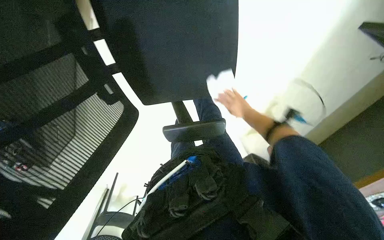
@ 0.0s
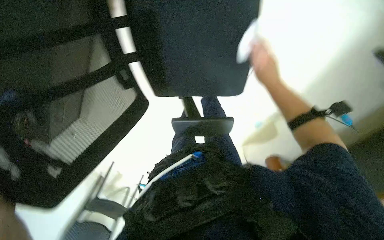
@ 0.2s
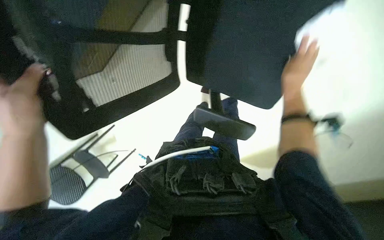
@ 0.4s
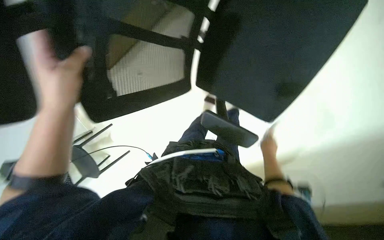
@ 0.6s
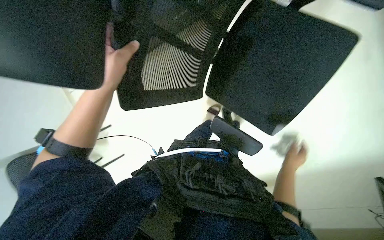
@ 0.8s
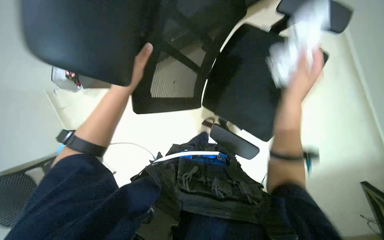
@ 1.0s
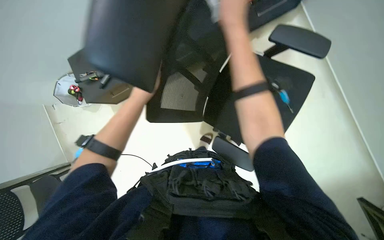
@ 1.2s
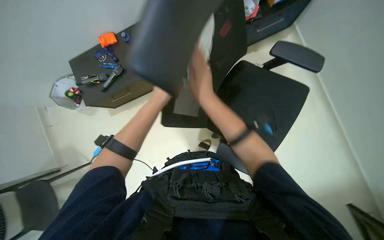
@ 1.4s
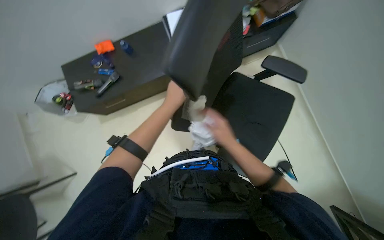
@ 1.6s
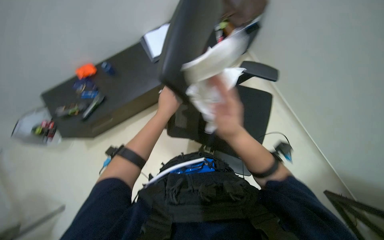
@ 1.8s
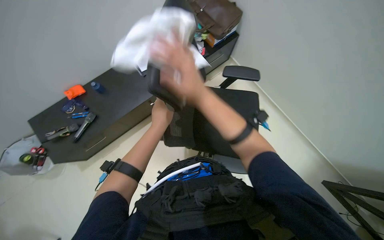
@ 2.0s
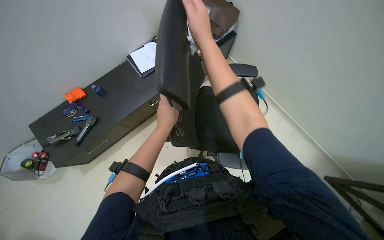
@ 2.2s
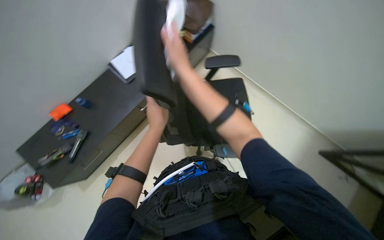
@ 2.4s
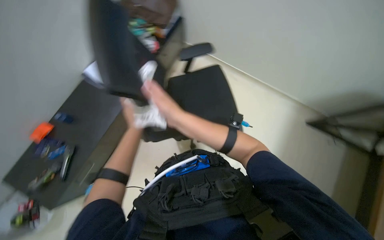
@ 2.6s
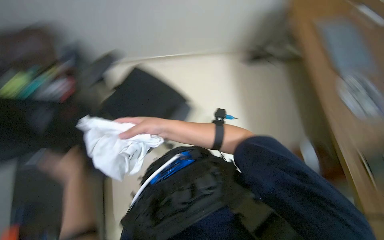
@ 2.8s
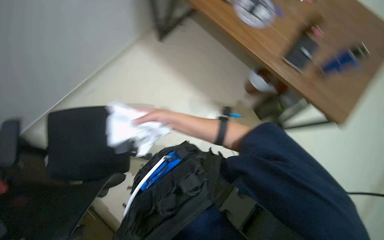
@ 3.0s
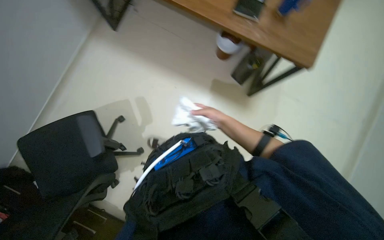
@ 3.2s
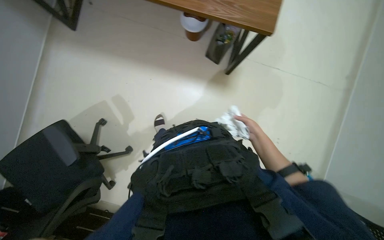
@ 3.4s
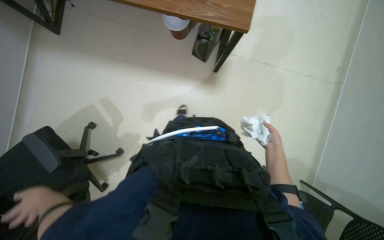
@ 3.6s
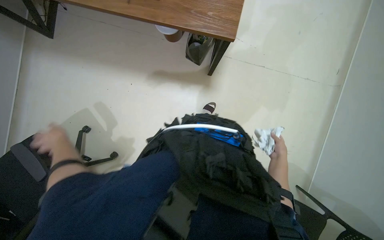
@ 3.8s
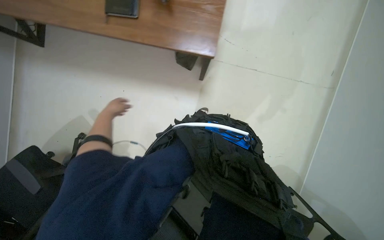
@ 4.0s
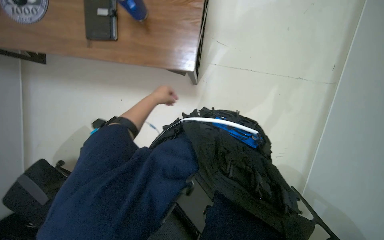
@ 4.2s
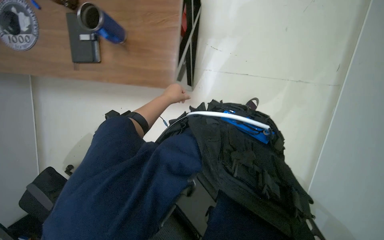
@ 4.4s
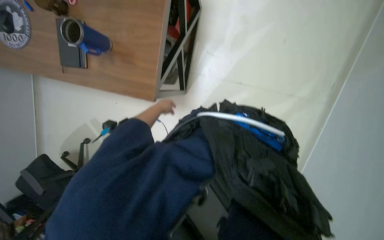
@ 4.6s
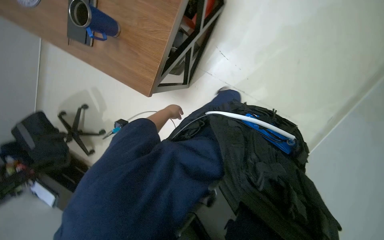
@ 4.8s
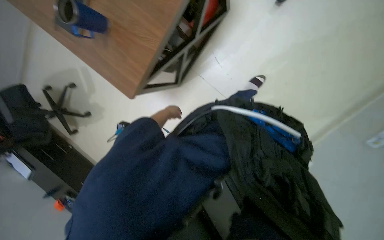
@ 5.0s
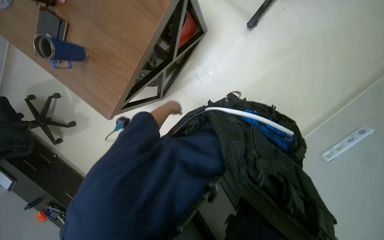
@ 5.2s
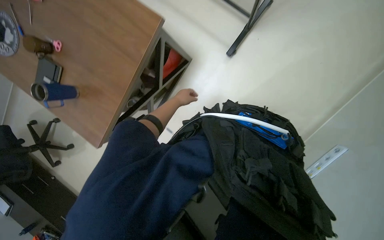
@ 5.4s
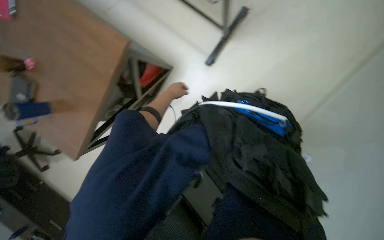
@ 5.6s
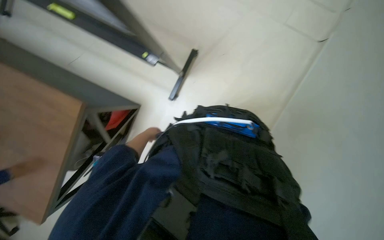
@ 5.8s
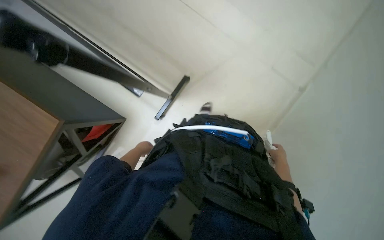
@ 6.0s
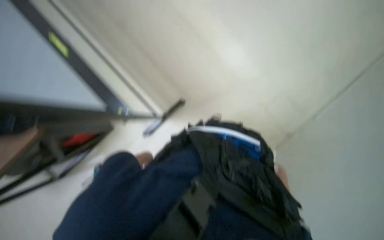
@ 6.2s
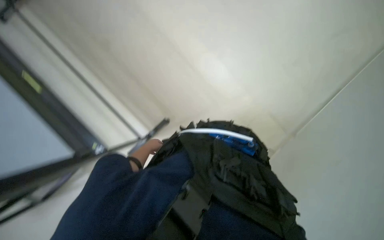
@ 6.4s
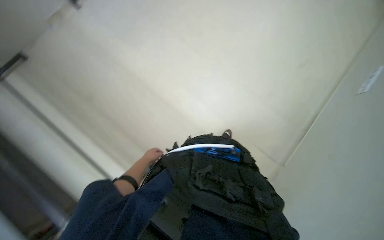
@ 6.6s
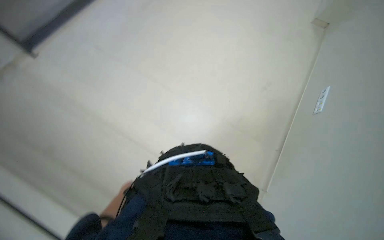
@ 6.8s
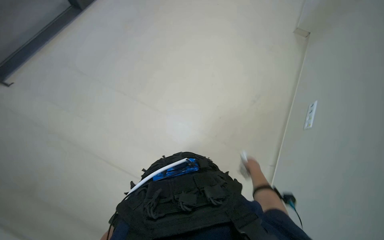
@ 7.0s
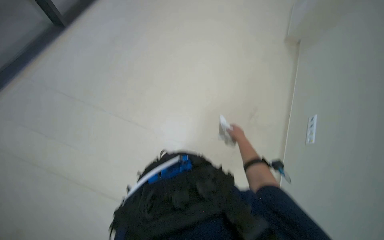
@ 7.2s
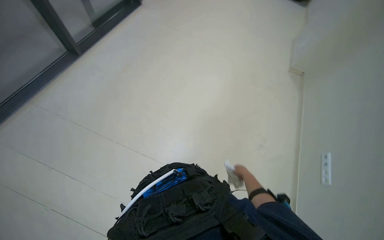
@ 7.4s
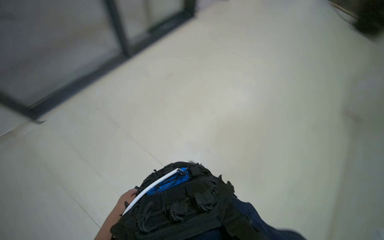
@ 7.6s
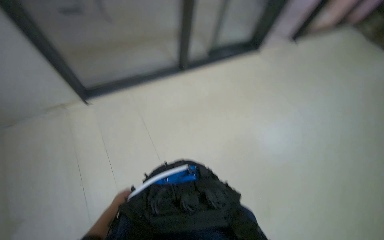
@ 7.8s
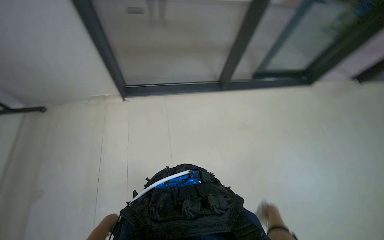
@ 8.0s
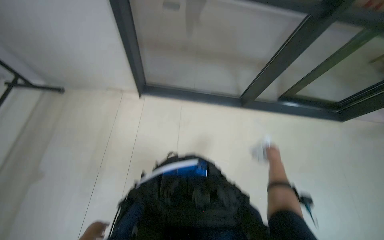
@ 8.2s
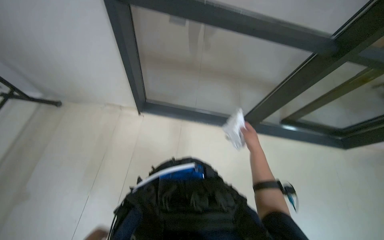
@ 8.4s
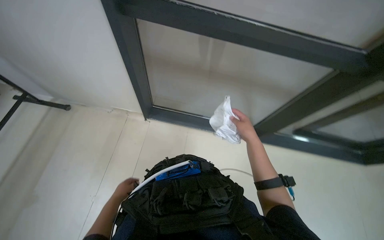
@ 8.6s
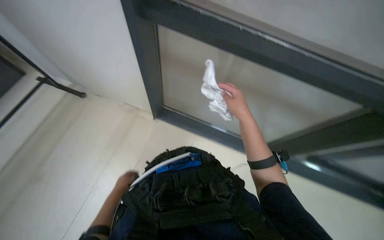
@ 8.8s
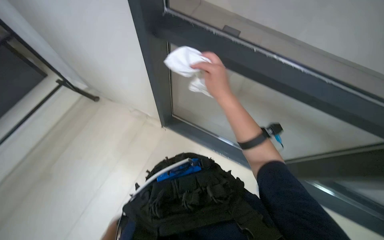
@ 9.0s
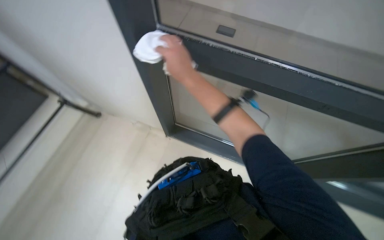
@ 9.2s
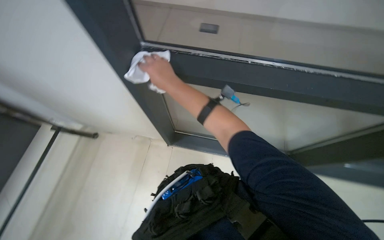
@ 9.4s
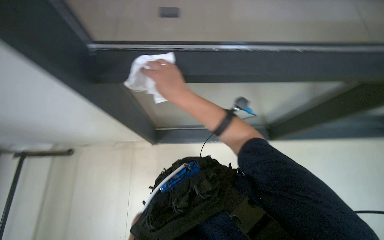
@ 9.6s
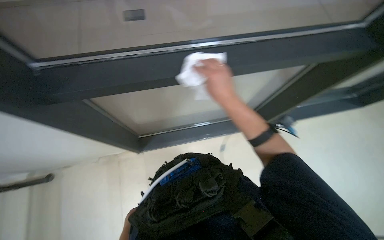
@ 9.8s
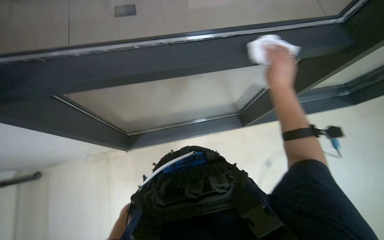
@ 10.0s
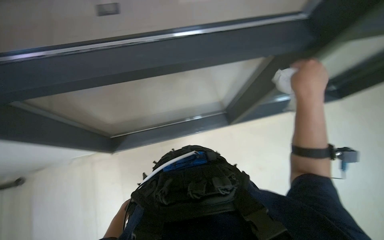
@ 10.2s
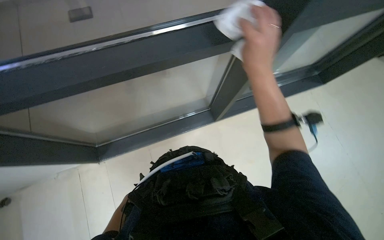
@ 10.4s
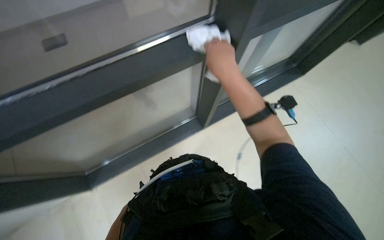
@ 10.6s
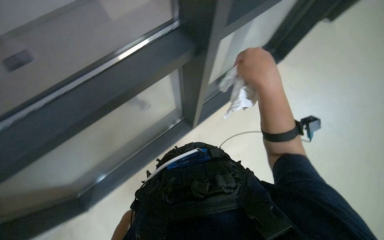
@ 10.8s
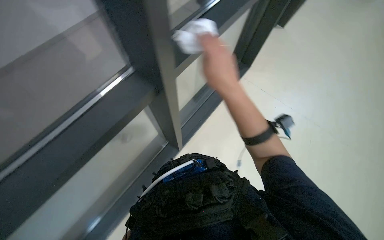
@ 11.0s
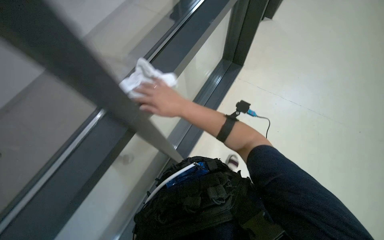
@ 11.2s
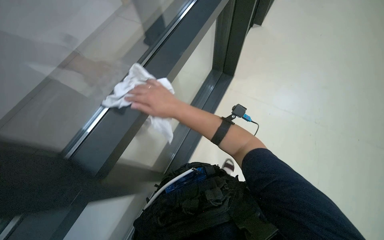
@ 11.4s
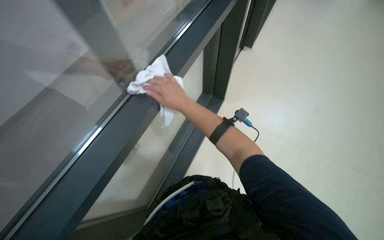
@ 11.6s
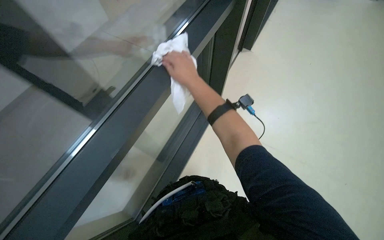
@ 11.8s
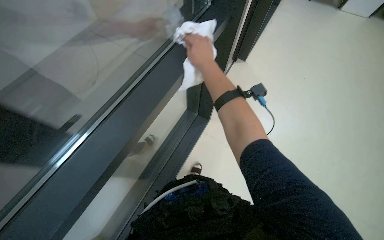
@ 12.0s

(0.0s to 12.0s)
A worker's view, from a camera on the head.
Job: wiping surfaces.
The whole recording: Wiping desk surfaces. The worker wipes various desk surfaces with a white cloth.
0.0s - 1.6s: The wearer looks roughly 20 degrees further upward. The scene turns roughly 30 degrees clockwise in the picture.
1.6s - 3.0s: The head rotates about 65 degrees to the right.
3.0s - 4.4s: The camera is carried about 80 cm. The view tilts about 15 degrees downward.
4.4s - 6.0s: The wearer moves about 70 cm. The camera sweeps to the right, by about 15 degrees. The view tilts some 15 degrees upward.
6.0s - 7.6s: The view tilts approximately 30 degrees upward.
9.0s - 10.4s: The head rotates about 20 degrees to the right. The right hand moves left and right over about 30 cm, changing direction 2 times.
10.4s - 12.0s: The right hand goes roughly 15 cm to the left.

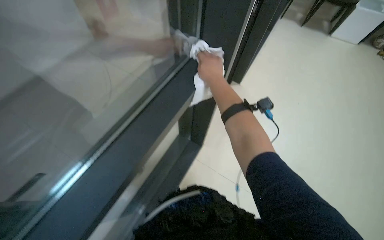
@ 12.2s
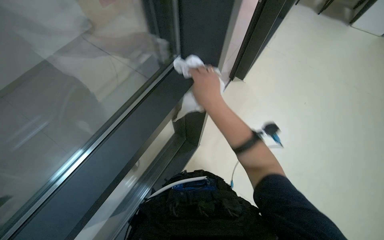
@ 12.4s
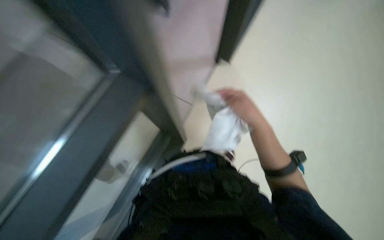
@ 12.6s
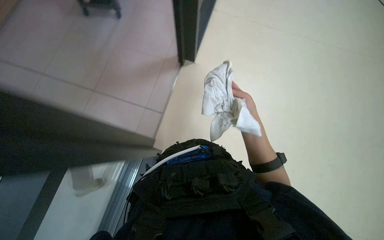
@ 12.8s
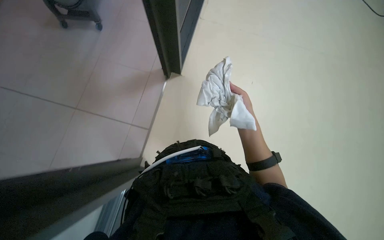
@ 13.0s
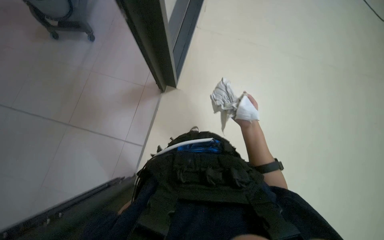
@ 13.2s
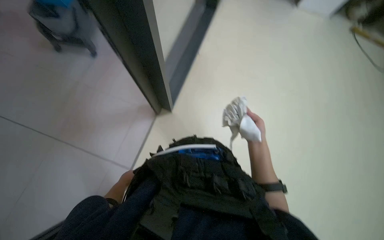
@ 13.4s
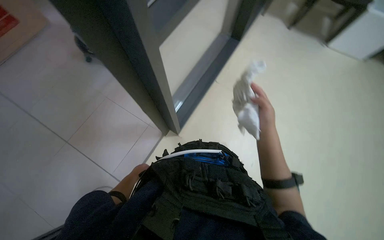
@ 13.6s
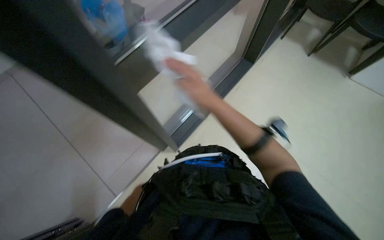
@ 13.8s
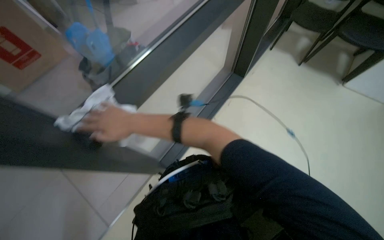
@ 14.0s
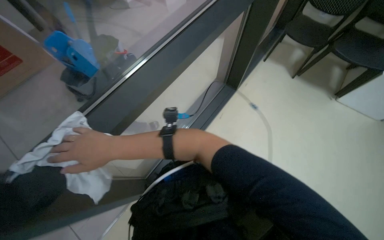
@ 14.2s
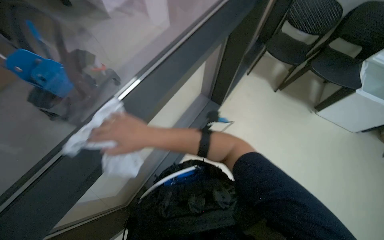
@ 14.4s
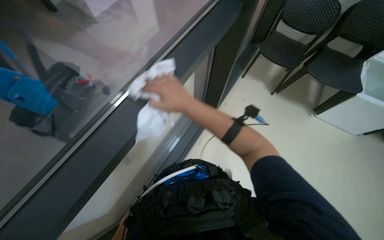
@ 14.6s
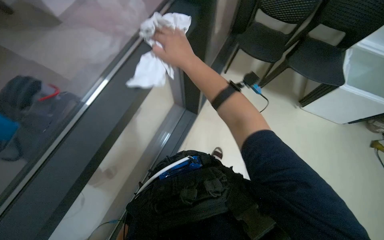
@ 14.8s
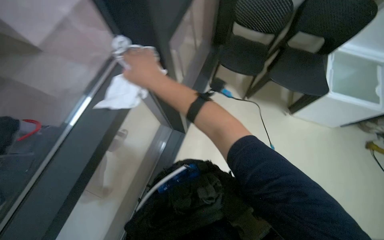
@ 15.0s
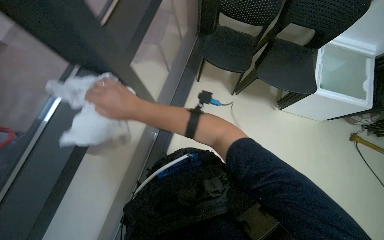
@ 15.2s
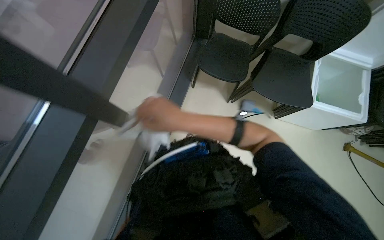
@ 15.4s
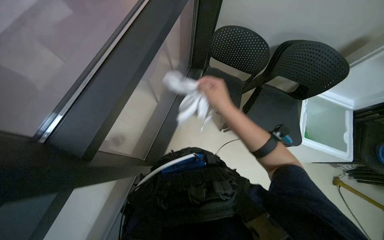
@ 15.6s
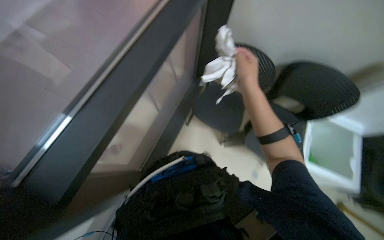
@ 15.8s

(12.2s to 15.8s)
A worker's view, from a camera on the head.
Job: wiping surfaces.
The whole recording: Wiping desk surfaces. The worker wipes various desk surfaces with a white cloth.
12.2s - 14.0s: The camera is carried approximately 70 cm.
14.0s - 15.8s: The wearer moves about 50 cm. The view tilts about 15 degrees upward.

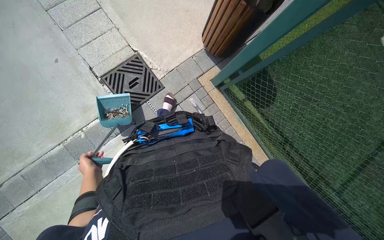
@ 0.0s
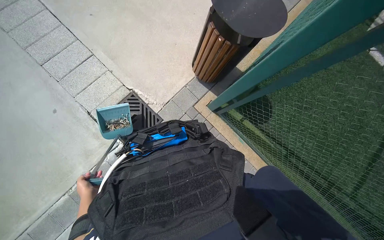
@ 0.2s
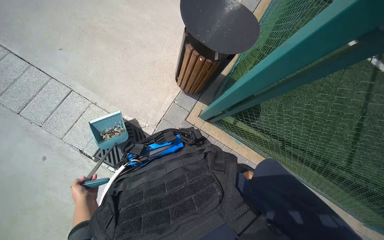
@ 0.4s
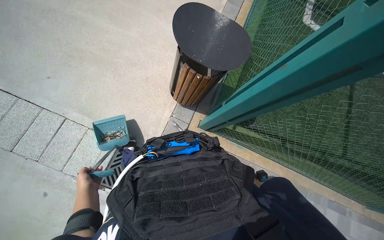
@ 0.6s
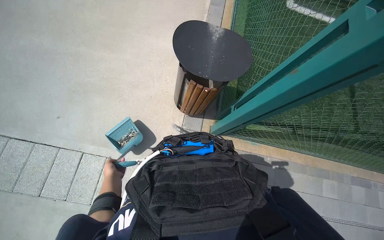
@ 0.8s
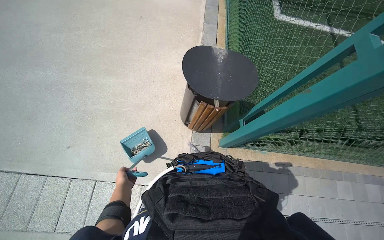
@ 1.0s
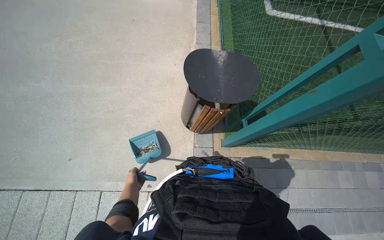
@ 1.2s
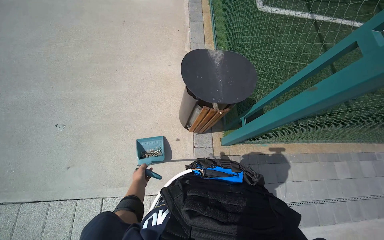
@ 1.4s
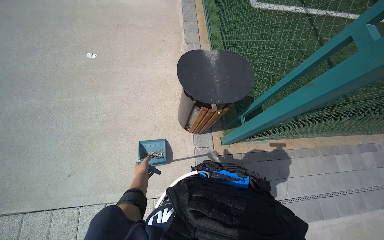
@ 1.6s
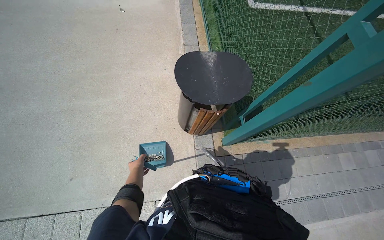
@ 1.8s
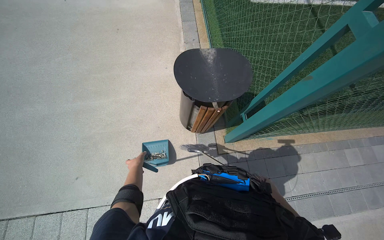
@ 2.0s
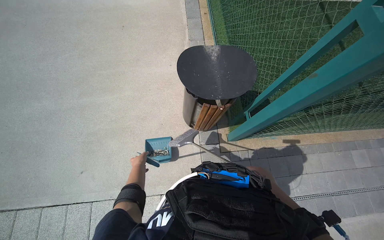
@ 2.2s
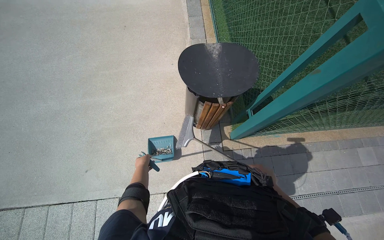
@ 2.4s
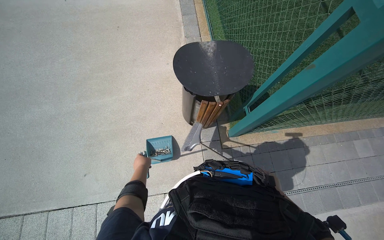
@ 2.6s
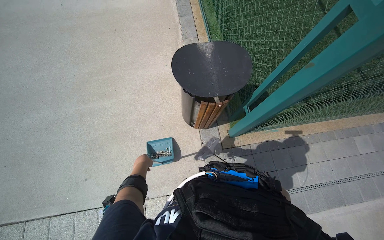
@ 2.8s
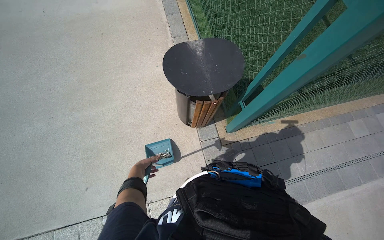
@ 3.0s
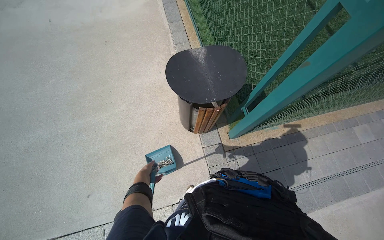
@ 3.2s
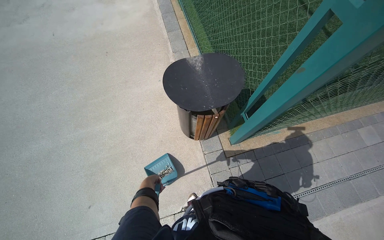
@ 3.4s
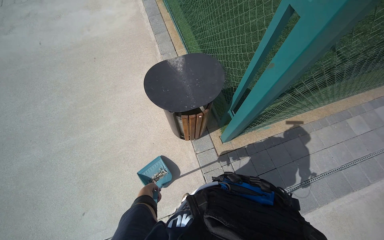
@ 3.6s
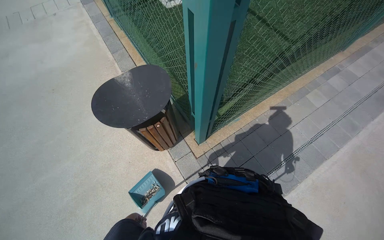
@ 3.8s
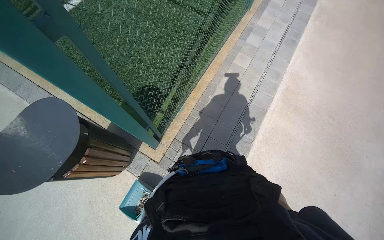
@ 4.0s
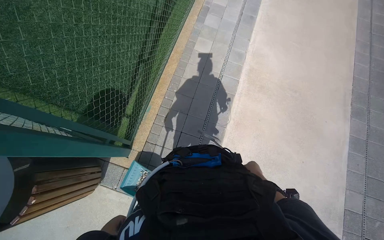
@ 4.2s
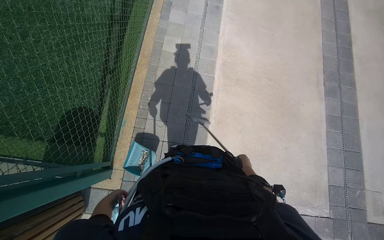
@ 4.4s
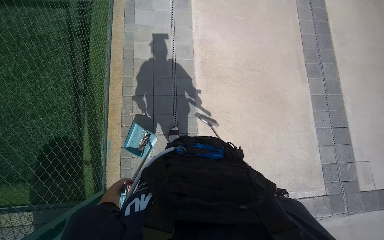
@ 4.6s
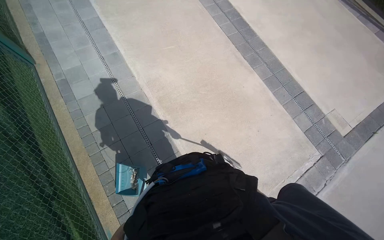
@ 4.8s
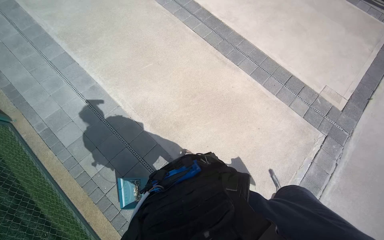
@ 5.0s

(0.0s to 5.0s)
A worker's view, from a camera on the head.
Job: sweeping floor.
The whole recording: Cleaning paved area by sweeping and emptying. The worker cleans the paved area by sweeping debris, collecting it into a dustpan, and emptying it into a trash can.
3.4s - 5.0s: The camera travels some 1 m. The wearer's head swings approximately 85 degrees to the right. The camera pitches downward, by some 15 degrees.
